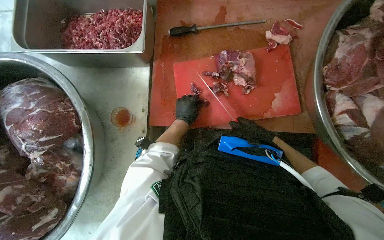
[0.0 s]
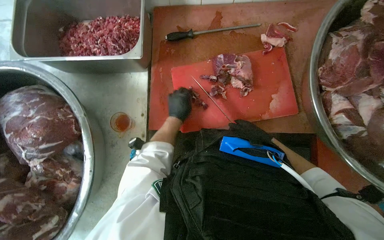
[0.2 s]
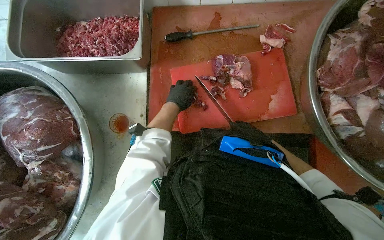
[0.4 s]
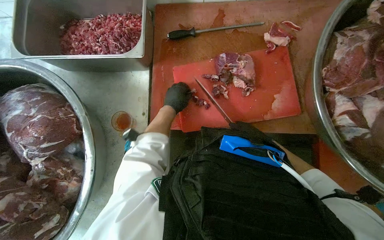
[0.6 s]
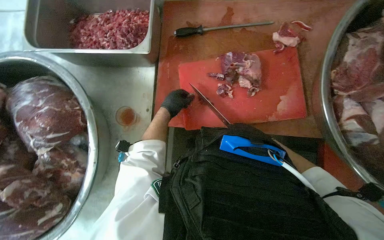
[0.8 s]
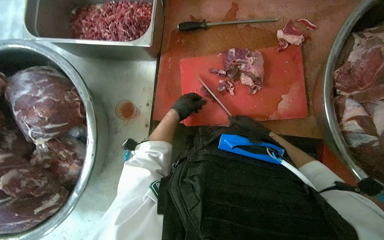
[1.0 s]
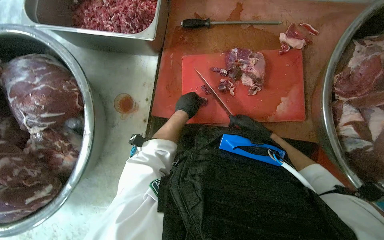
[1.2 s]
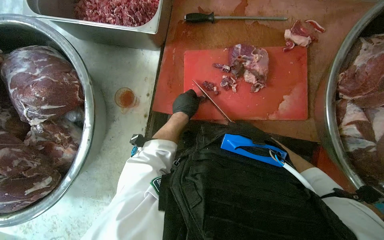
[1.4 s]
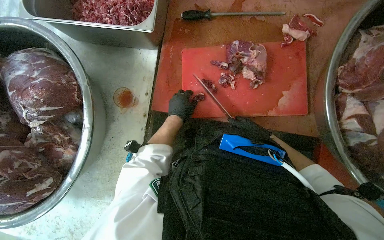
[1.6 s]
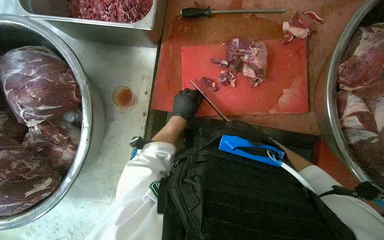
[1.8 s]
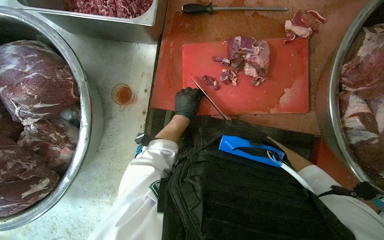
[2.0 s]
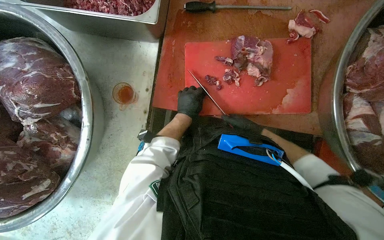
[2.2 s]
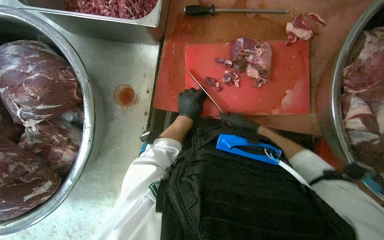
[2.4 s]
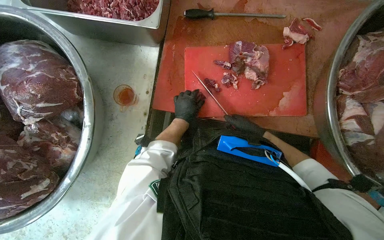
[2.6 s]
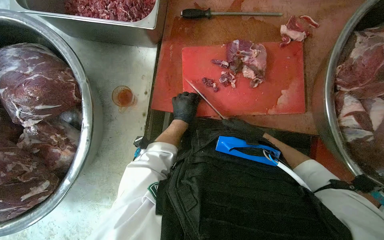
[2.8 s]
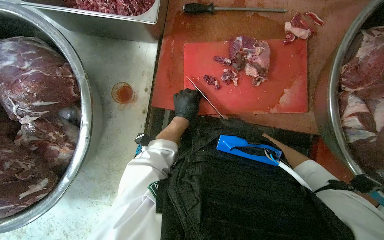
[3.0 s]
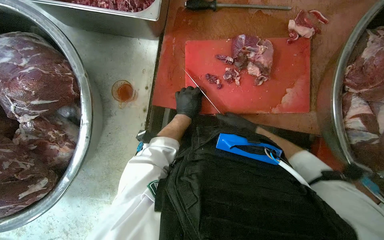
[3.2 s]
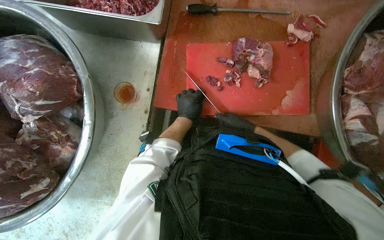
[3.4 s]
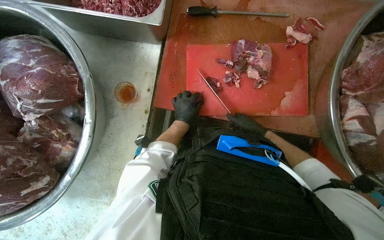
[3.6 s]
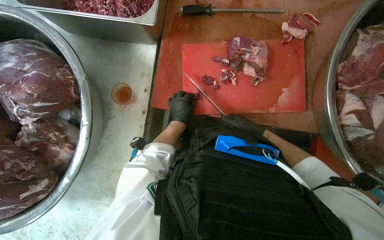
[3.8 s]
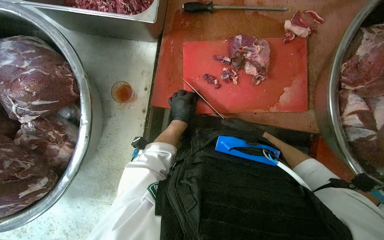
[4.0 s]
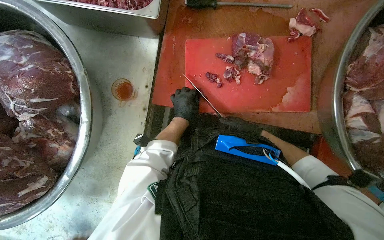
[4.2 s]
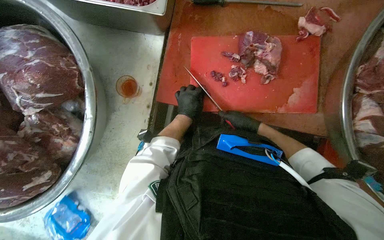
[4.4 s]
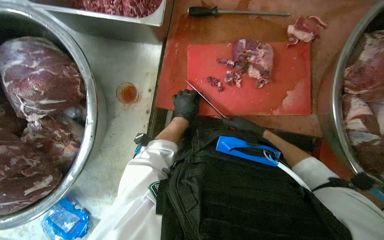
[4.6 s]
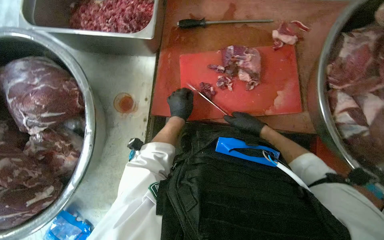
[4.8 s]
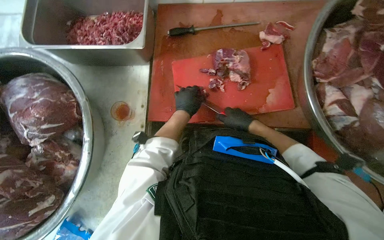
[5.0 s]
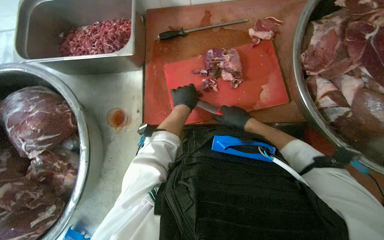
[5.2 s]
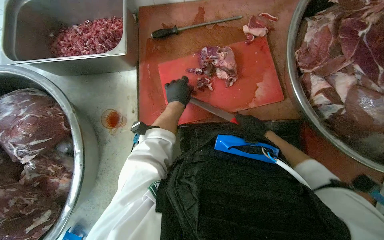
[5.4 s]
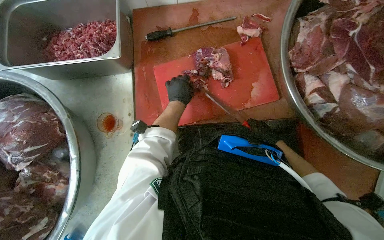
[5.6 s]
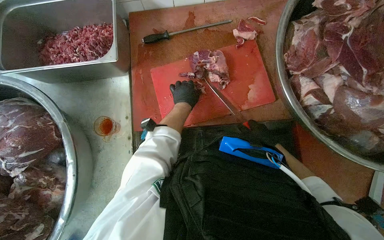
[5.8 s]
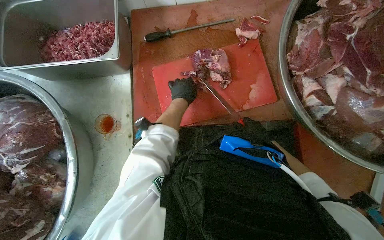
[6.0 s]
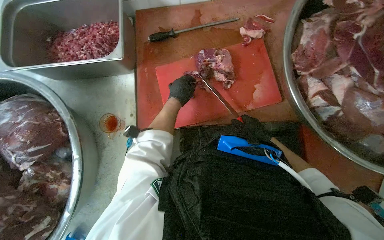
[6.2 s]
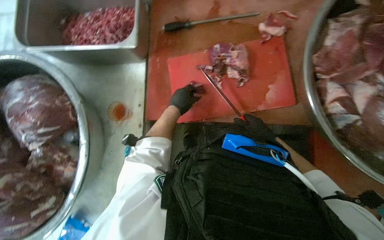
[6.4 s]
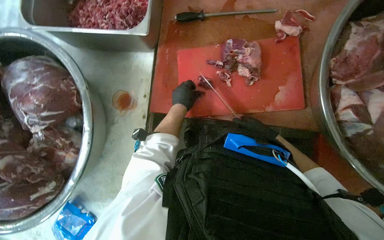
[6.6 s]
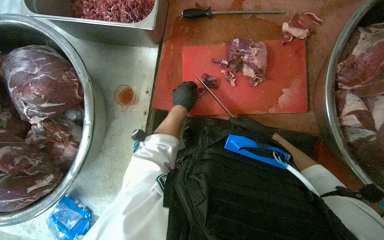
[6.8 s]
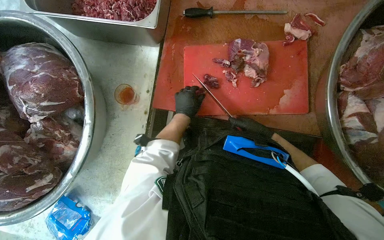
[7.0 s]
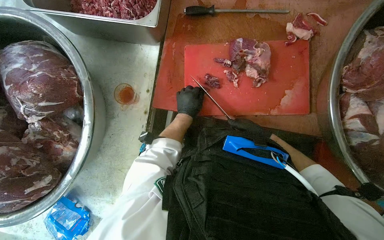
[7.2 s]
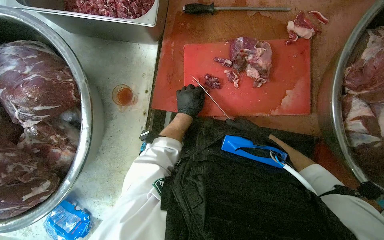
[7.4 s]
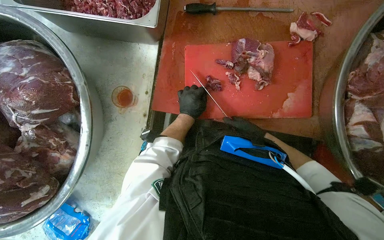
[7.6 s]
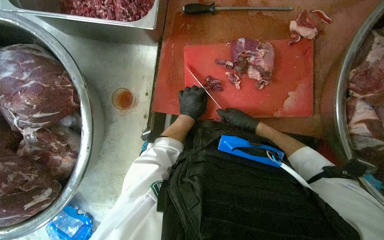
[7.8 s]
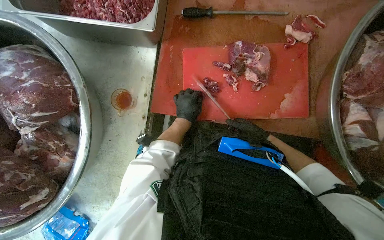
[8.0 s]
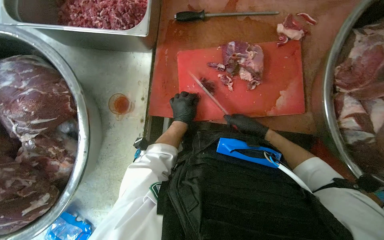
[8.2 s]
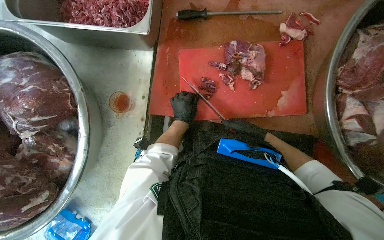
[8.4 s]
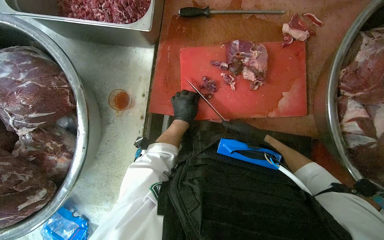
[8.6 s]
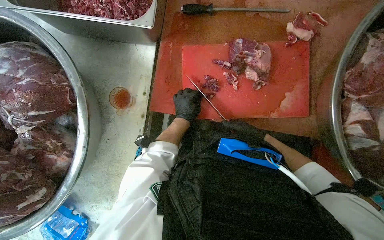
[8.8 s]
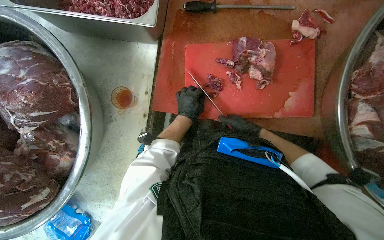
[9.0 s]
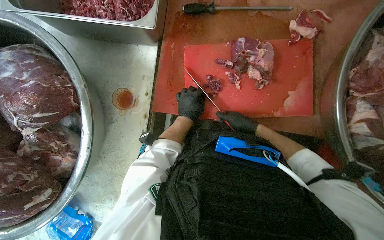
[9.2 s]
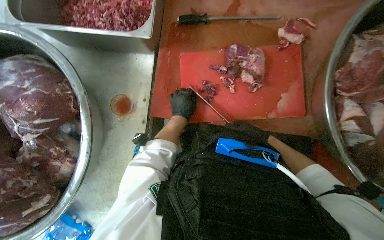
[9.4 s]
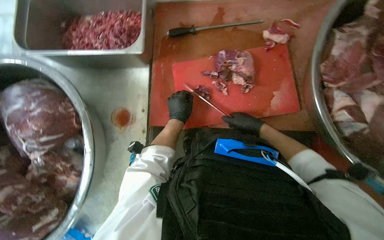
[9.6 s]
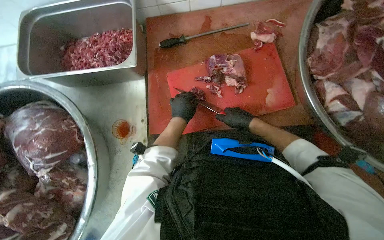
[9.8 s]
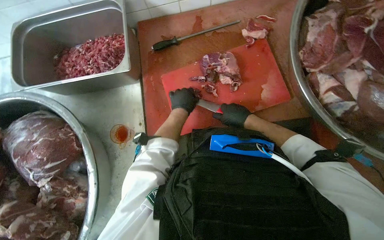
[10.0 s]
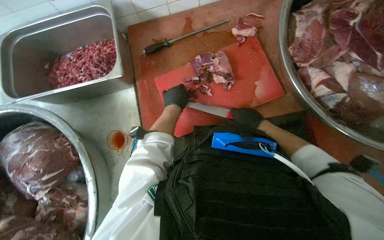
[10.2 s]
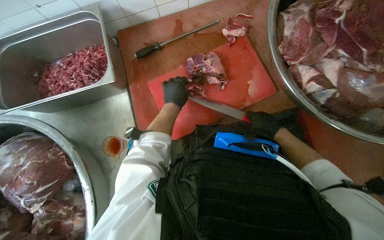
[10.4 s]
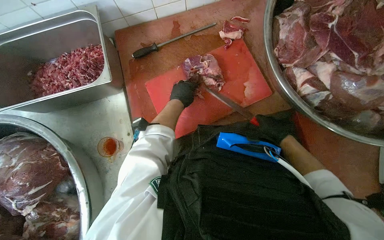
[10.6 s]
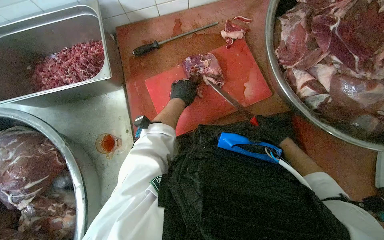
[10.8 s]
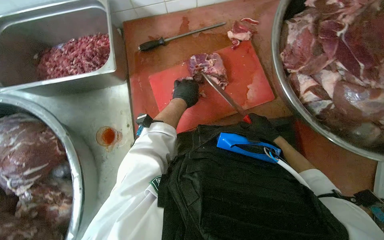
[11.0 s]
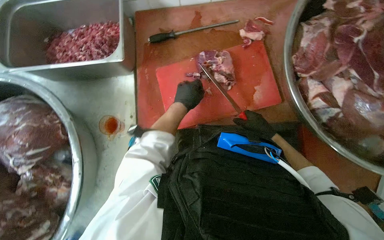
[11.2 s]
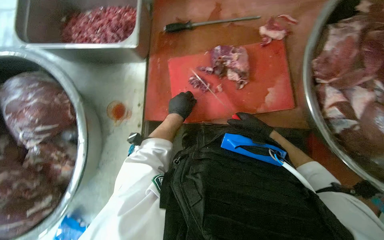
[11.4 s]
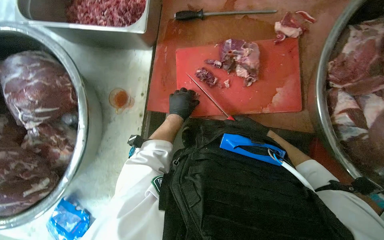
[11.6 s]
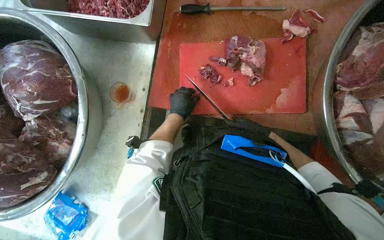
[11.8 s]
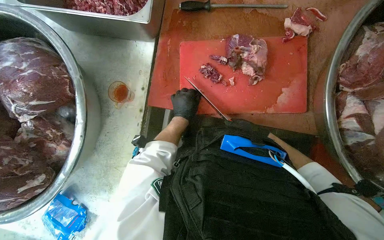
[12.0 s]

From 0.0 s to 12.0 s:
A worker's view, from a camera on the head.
Job: preparing food.
The whole recording: Cutting meat on board. The worker cuts large pieces of meat into smaller portions on a red cutting board.
From 1.6 s to 3.0 s: The right hand moves nearer and farther over about 15 cm, changing direction 2 times.
From 4.4 s to 6.0 s: The left hand heads up the picture, covering approximately 15 cm.
From 6.0 s to 7.6 s: The left hand goes roughly 10 cm down the picture.
From 7.6 s to 9.0 s: The hands stay close to where they were, moving slightly.
From 9.0 s to 10.4 s: The right hand goes roughly 10 cm nearer to the camera. Meanwhile the left hand goes approximately 15 cm up the picture.
From 10.4 s to 12.0 s: The right hand goes some 25 cm farther from the camera.

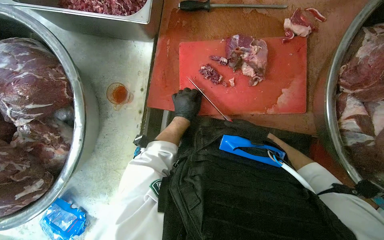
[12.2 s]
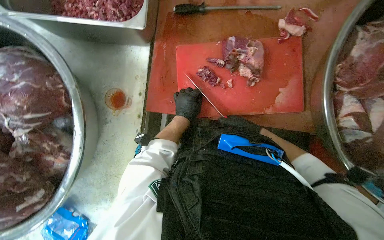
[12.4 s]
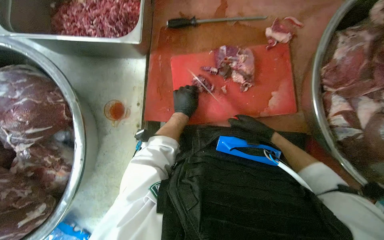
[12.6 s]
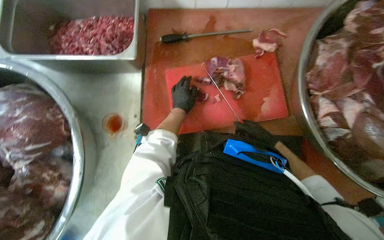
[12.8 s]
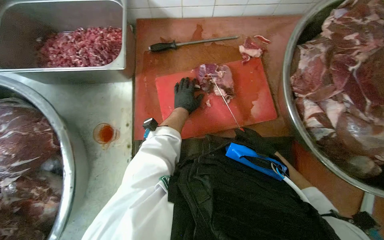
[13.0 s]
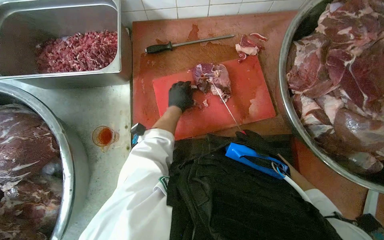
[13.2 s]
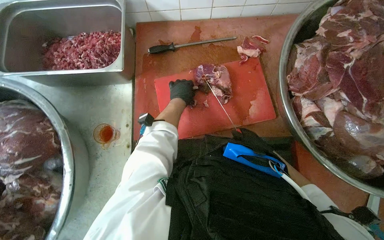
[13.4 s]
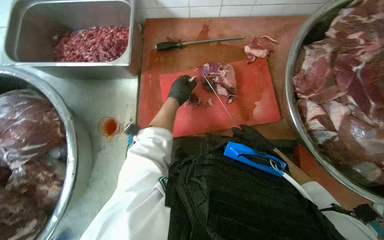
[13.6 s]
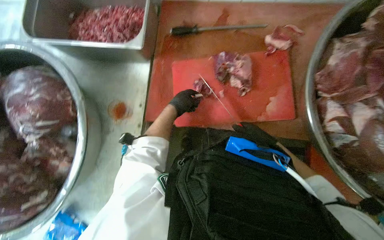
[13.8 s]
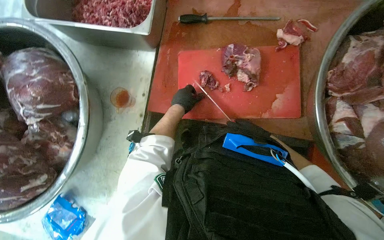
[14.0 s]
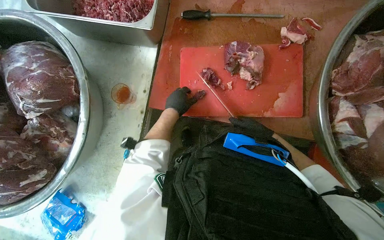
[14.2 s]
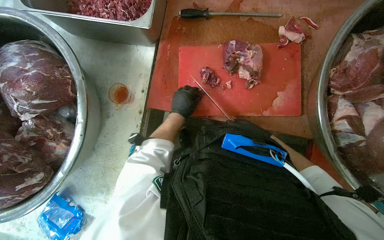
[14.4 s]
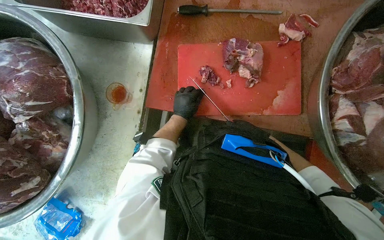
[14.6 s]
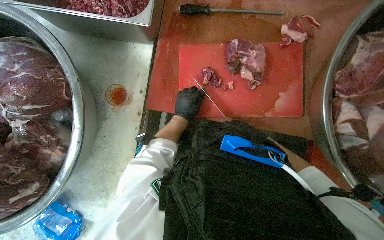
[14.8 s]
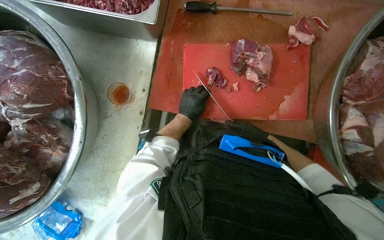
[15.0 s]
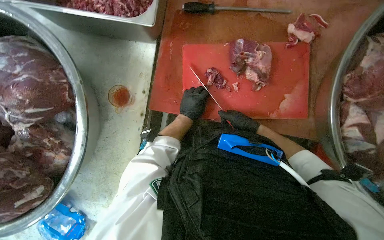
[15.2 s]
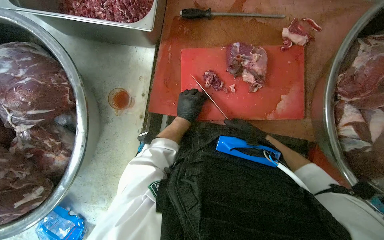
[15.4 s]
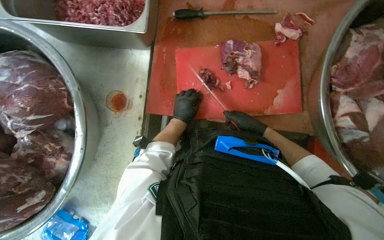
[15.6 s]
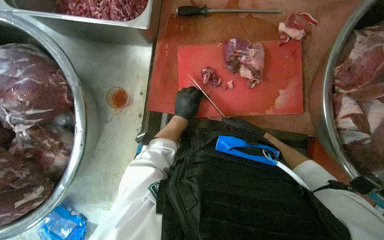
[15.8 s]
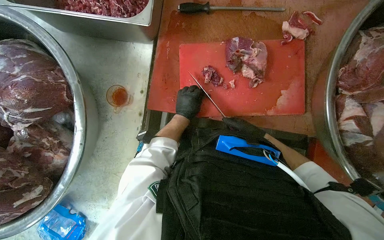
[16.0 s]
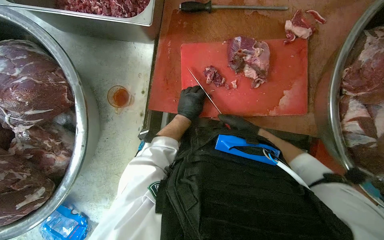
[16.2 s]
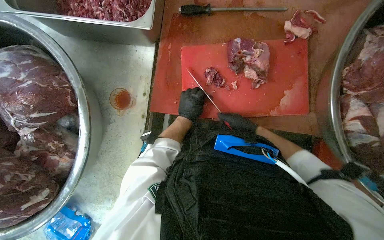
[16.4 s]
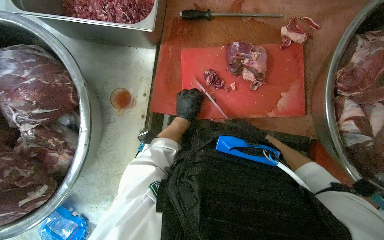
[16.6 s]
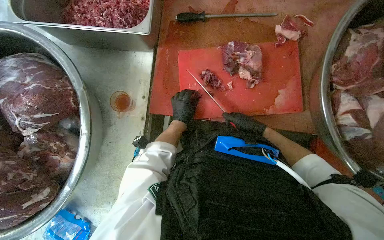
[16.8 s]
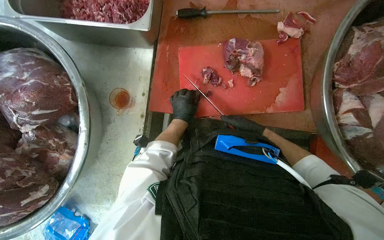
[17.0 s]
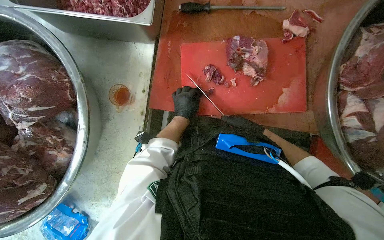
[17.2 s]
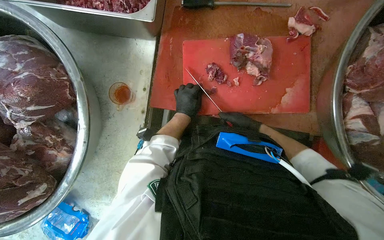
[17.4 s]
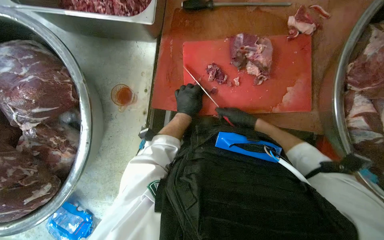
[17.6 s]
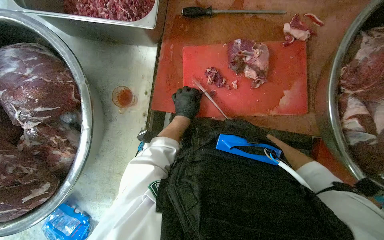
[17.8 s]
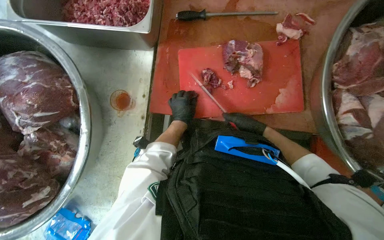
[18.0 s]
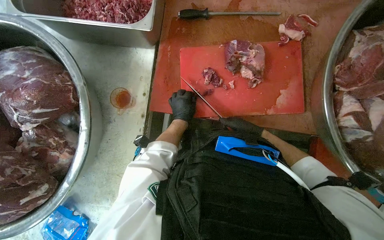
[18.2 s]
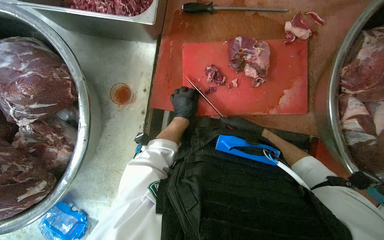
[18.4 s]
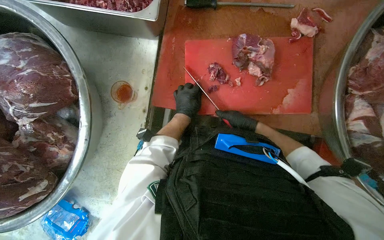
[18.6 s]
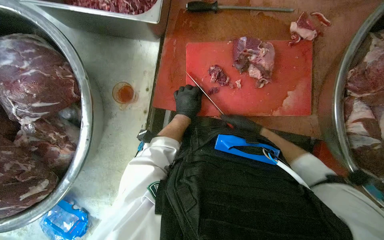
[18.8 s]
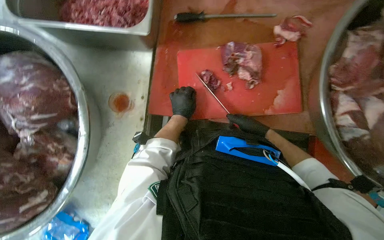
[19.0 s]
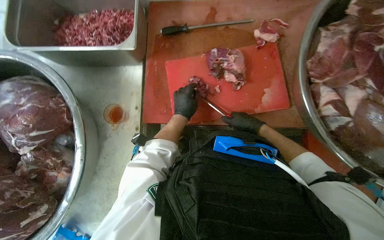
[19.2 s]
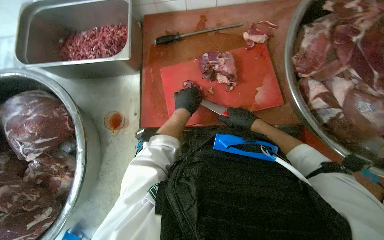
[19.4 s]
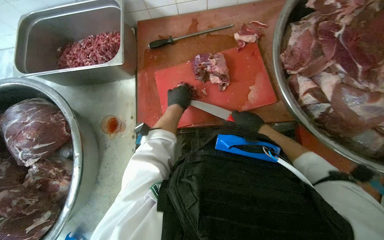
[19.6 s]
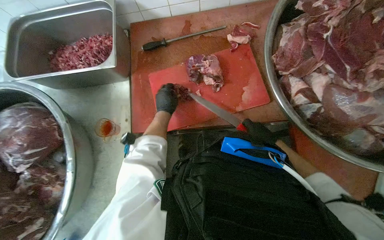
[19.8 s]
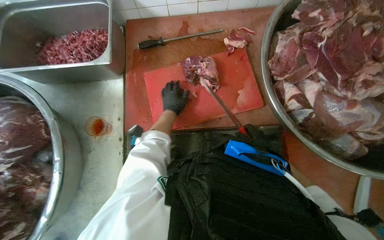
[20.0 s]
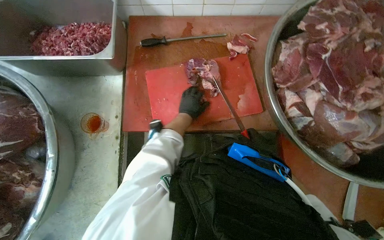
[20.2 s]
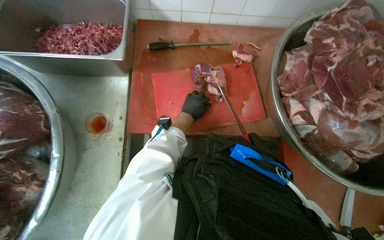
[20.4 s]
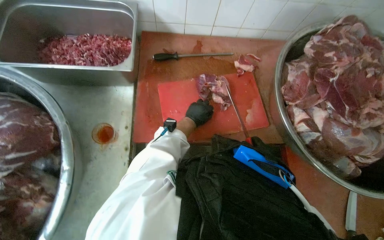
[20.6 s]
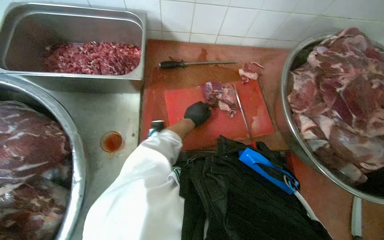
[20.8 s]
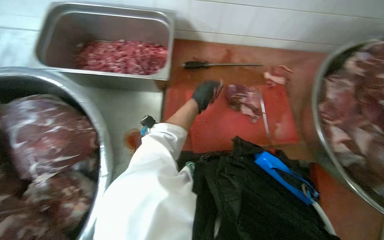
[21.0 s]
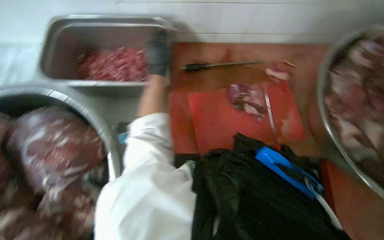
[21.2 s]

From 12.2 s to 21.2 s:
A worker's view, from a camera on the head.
Job: preparing food.
The whole recording: Cutting meat on board. The worker cuts large pieces of meat into smaller portions on a red cutting board.
From 12.2 s to 13.8 s: The right hand goes nearer and farther, some 15 cm each way, reversing 2 times.
From 13.8 s to 15.2 s: The right hand moves to the left, approximately 10 cm.
From 15.2 s to 18.2 s: The hands make small movements and keep their place.
From 19.8 s to 21.2 s: The left hand goes approximately 25 cm up the picture and nearer to the camera.
